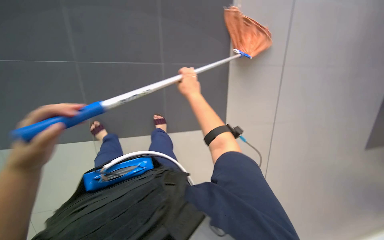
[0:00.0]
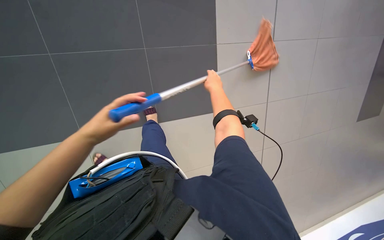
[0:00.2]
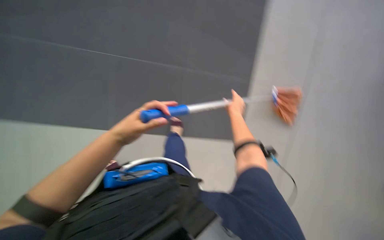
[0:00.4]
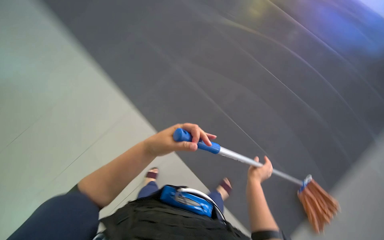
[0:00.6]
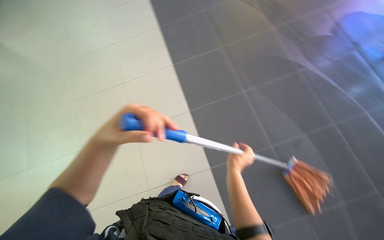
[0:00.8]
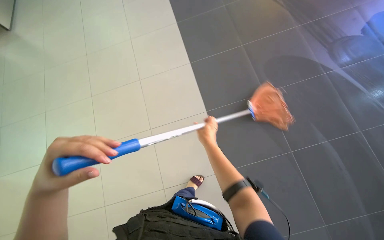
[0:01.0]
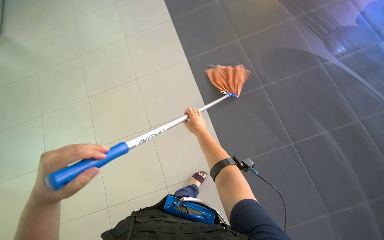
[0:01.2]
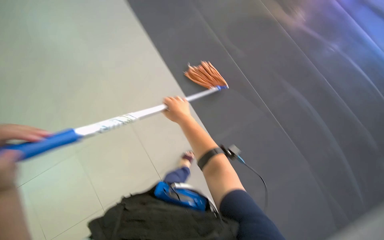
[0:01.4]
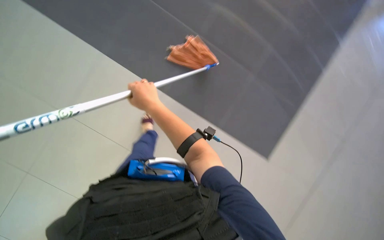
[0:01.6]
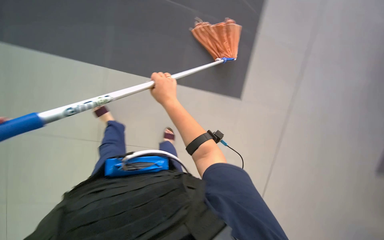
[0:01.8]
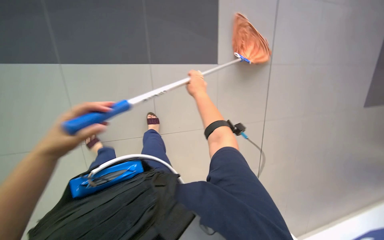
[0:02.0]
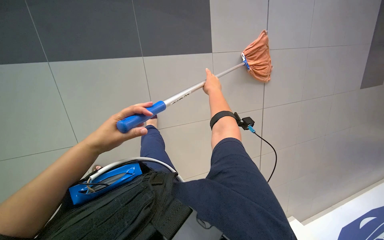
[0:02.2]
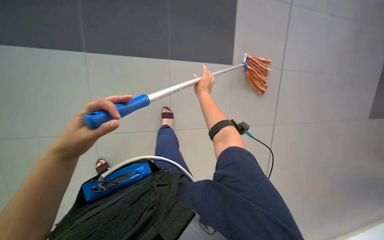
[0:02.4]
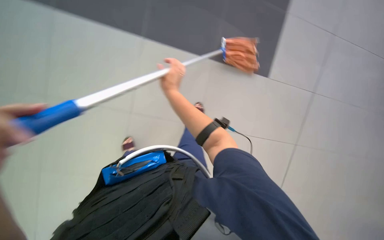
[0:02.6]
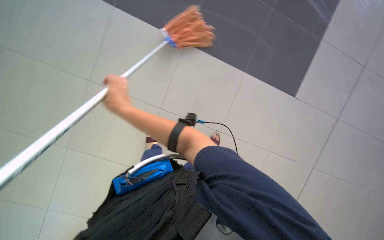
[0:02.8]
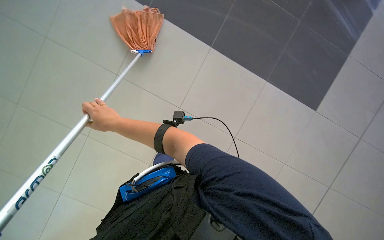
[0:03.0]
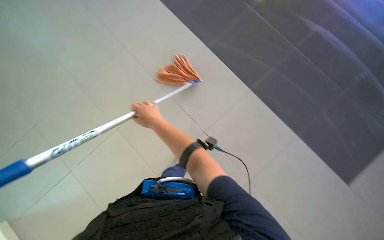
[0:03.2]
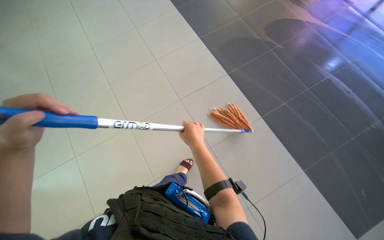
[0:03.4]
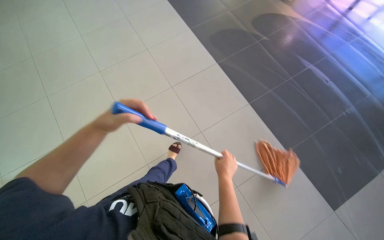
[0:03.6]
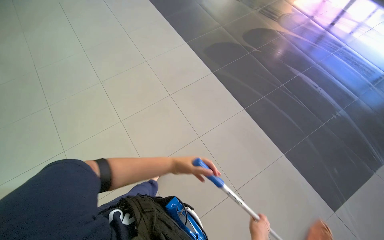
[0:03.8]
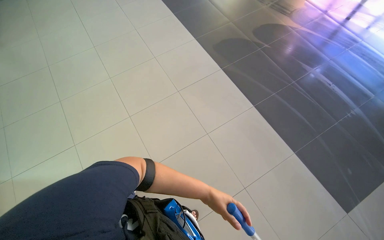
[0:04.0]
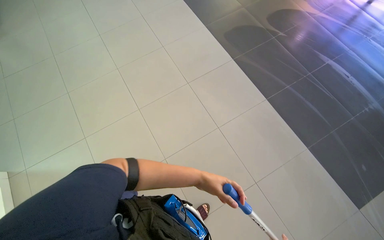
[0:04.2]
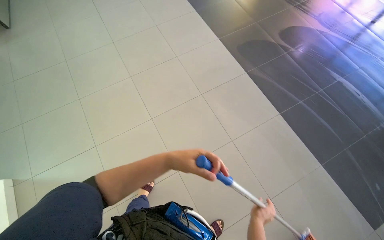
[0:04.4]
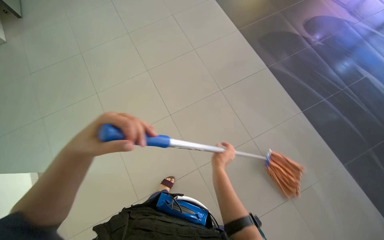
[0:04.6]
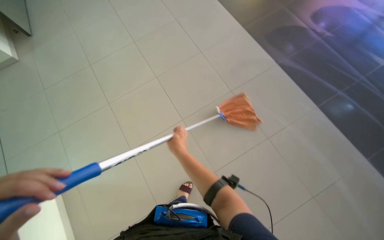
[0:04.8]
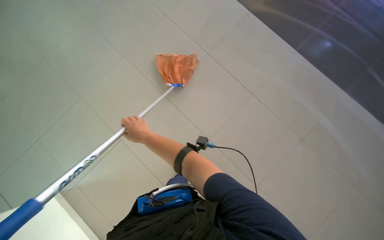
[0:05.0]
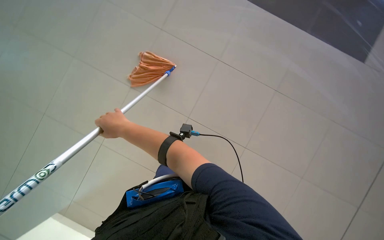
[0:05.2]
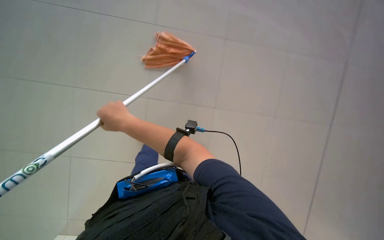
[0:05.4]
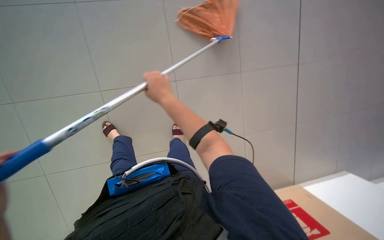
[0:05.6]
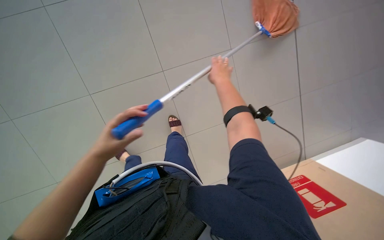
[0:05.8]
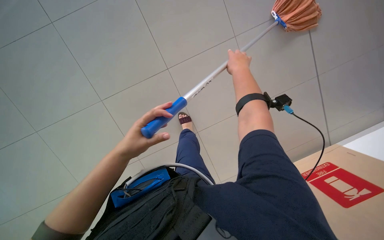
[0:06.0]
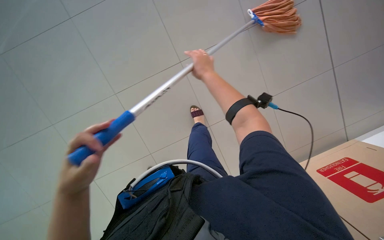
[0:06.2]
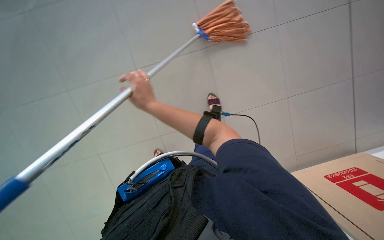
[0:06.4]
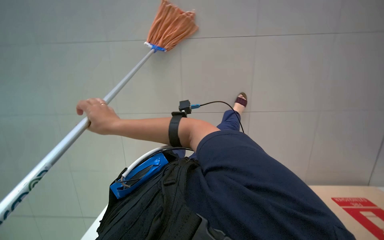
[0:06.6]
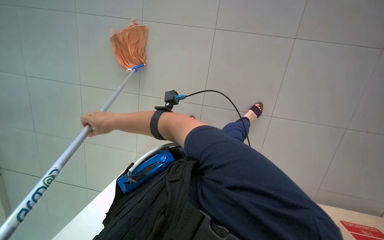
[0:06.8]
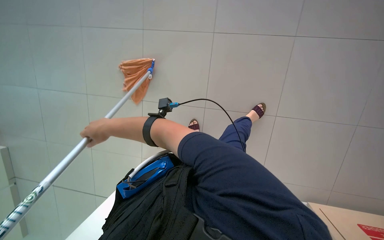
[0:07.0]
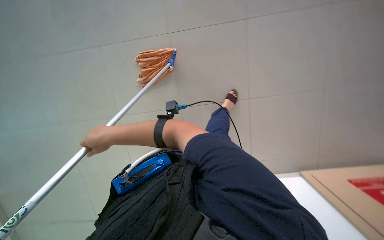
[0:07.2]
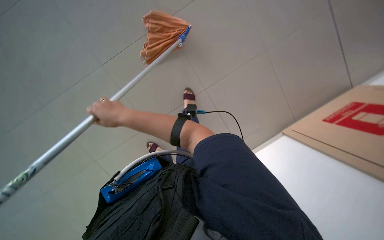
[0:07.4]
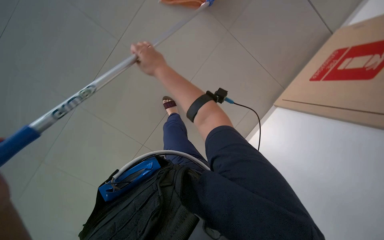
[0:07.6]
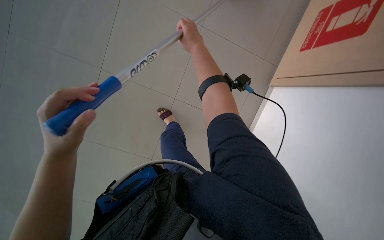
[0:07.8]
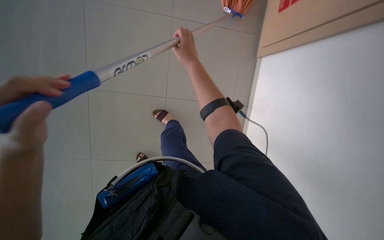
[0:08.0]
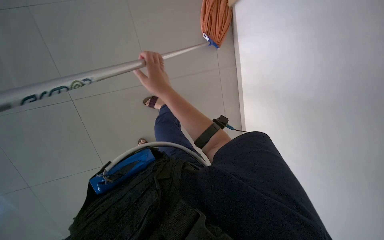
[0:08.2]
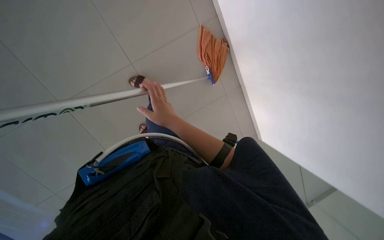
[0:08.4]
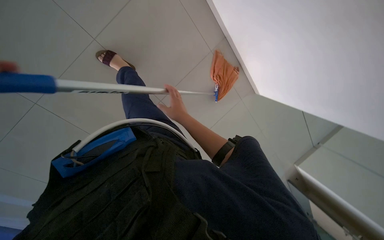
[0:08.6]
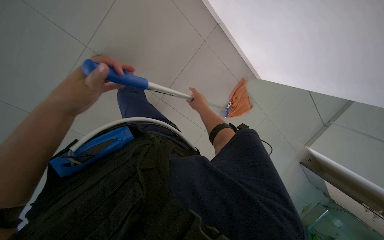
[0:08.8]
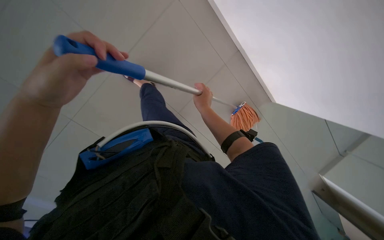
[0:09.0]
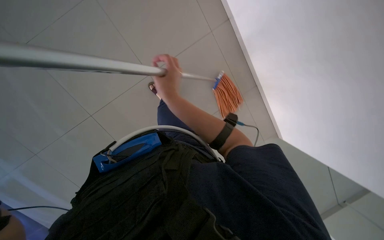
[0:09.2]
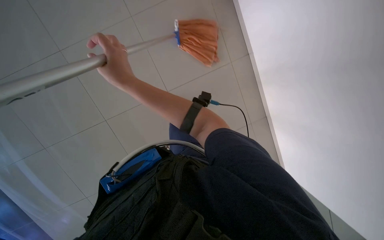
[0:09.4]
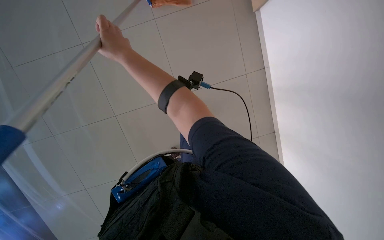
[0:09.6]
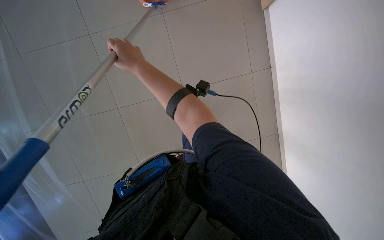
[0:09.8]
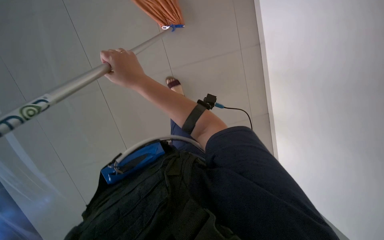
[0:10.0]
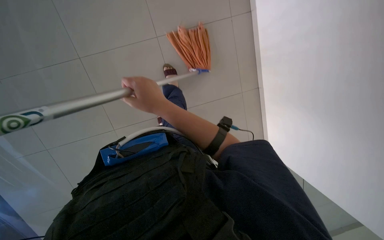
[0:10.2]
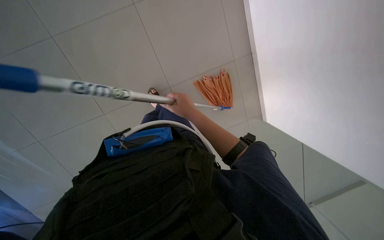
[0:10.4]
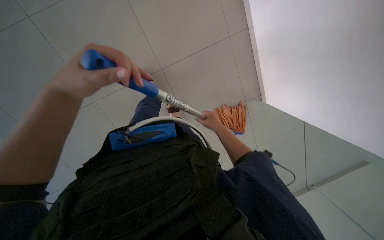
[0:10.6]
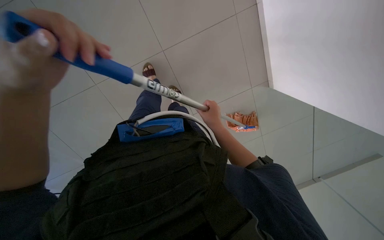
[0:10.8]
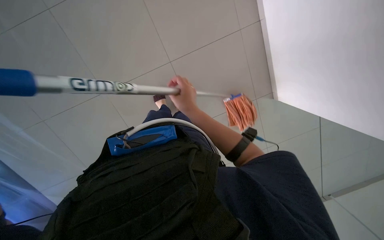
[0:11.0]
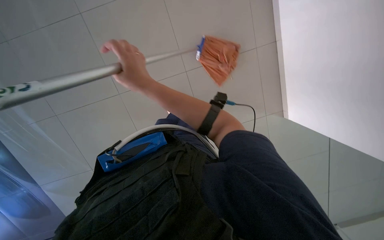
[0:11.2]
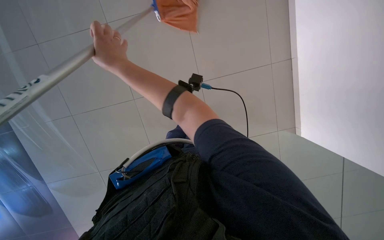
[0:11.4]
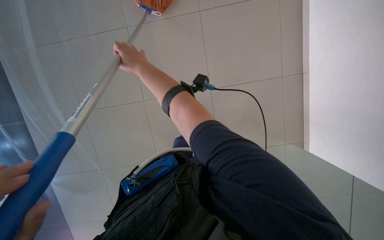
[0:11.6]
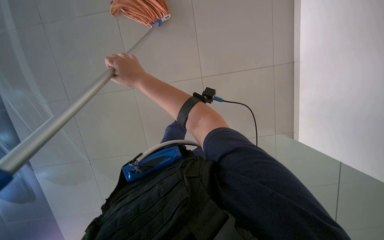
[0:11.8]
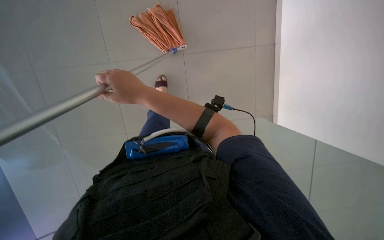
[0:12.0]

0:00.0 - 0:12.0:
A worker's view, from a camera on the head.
Job: mopping floor.
The whole recording: Mopping the floor. The worker mops the floor with a mop, wrings it in the bucket, and changes the mop head.
0:00.0 - 0:01.6: The right hand shifts roughly 10 cm to the left, and goes down the picture and returns, approximately 30 cm each way.
0:01.6 - 0:03.0: The right hand shifts approximately 20 cm to the left.
0:03.0 - 0:04.4: The camera travels roughly 70 cm. The head rotates approximately 30 degrees to the left.
0:04.4 - 0:06.0: The wearer looks about 20 degrees further downward. The right hand goes approximately 50 cm to the left and up the picture.
0:06.0 - 0:07.6: Everything in view rotates about 30 degrees counterclockwise.
0:07.6 - 0:09.0: The wearer looks about 15 degrees further downward. The right hand heads farther from the camera, down the picture and to the right, covering roughly 30 cm.
0:09.0 - 0:10.4: The view swings some 25 degrees to the left. The view tips upward by approximately 15 degrees. The right hand travels to the left and back again, about 30 cm each way.
0:10.4 - 0:12.0: The right hand moves to the left, nearer to the camera and up the picture, roughly 20 cm.

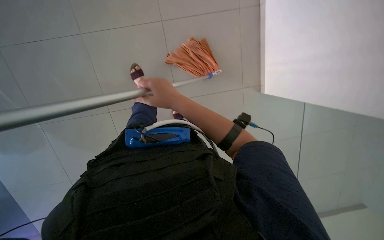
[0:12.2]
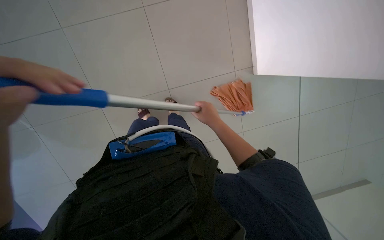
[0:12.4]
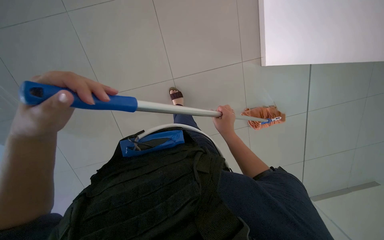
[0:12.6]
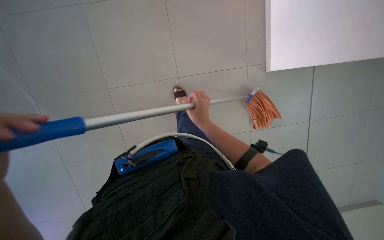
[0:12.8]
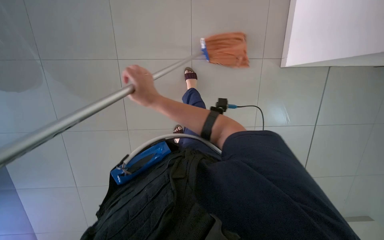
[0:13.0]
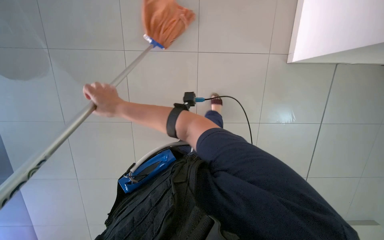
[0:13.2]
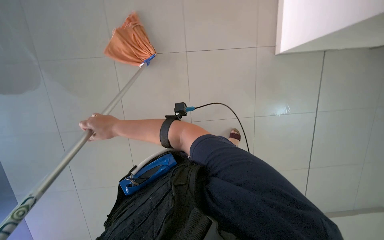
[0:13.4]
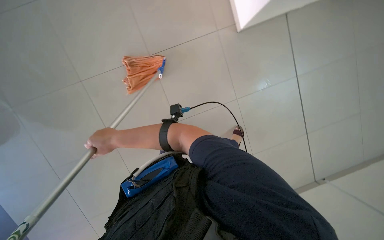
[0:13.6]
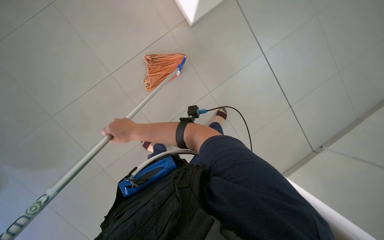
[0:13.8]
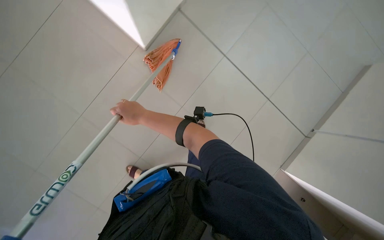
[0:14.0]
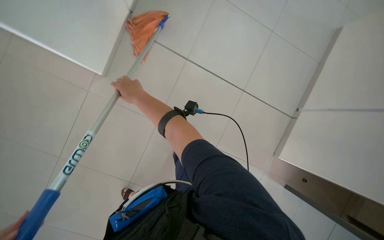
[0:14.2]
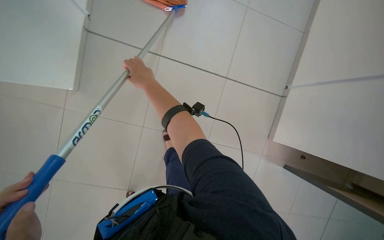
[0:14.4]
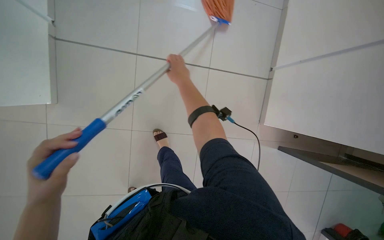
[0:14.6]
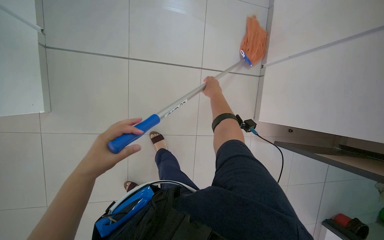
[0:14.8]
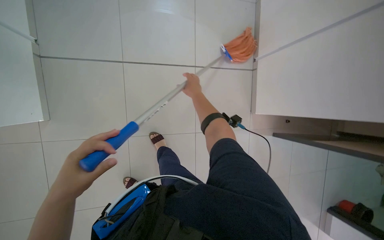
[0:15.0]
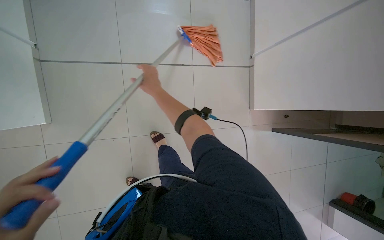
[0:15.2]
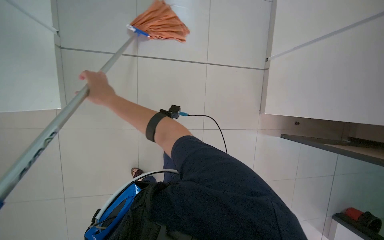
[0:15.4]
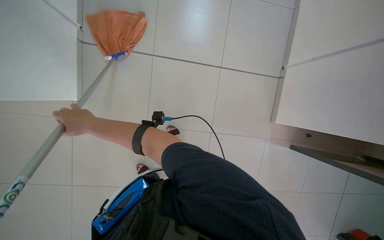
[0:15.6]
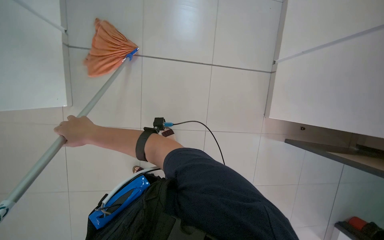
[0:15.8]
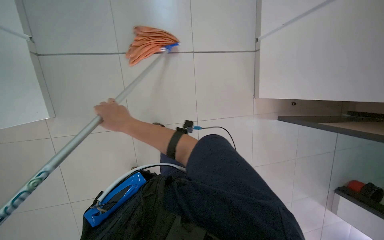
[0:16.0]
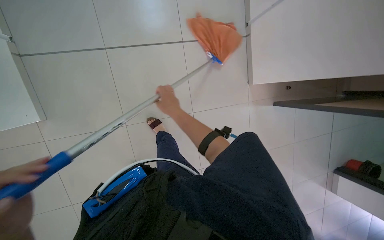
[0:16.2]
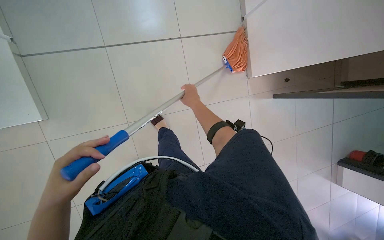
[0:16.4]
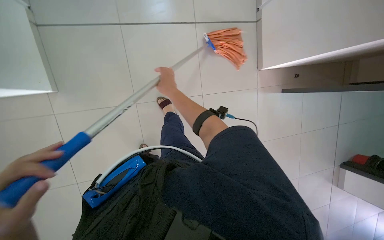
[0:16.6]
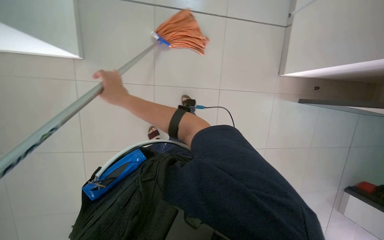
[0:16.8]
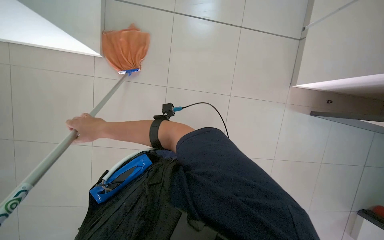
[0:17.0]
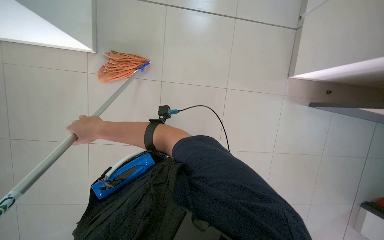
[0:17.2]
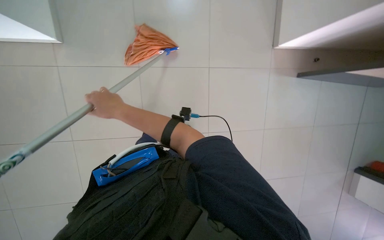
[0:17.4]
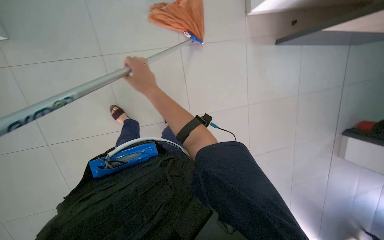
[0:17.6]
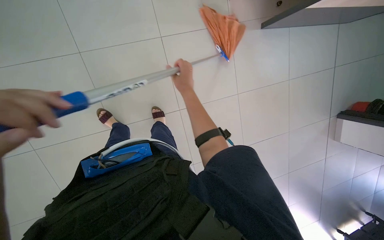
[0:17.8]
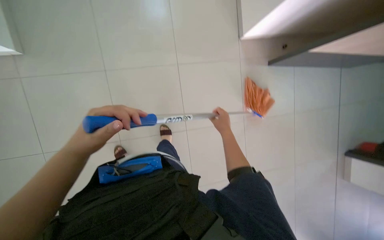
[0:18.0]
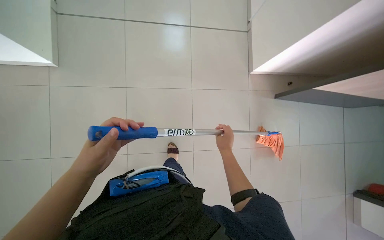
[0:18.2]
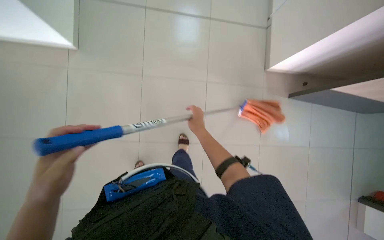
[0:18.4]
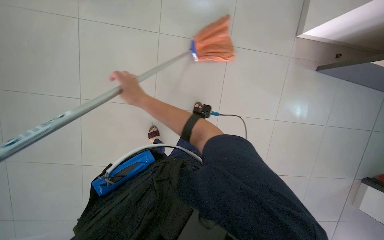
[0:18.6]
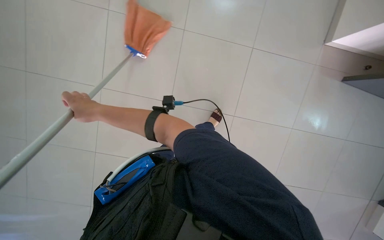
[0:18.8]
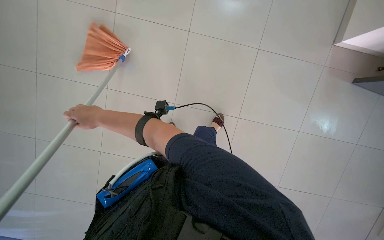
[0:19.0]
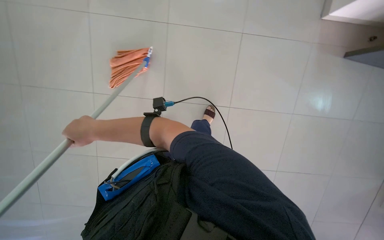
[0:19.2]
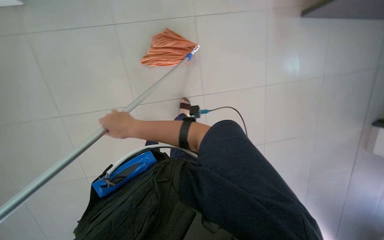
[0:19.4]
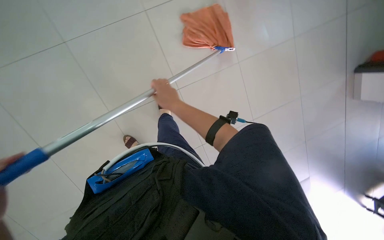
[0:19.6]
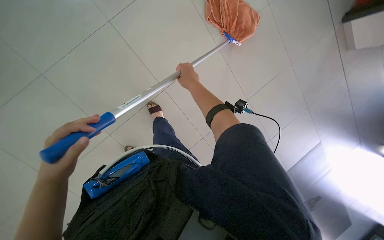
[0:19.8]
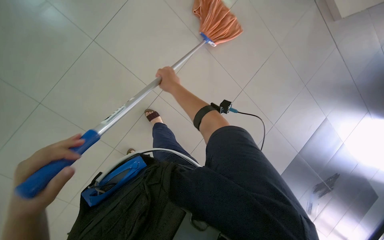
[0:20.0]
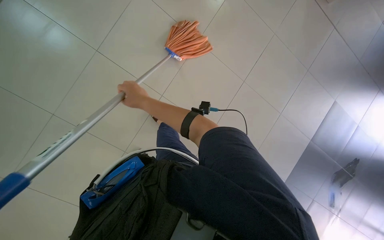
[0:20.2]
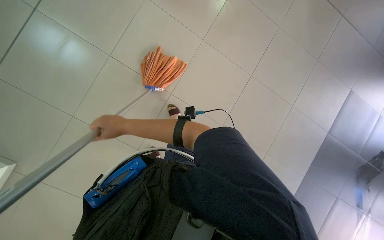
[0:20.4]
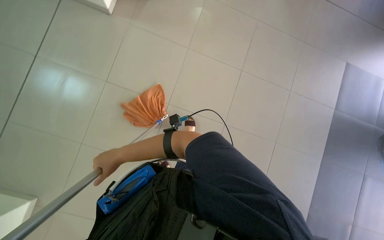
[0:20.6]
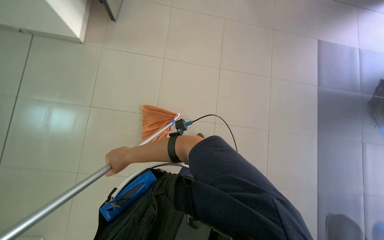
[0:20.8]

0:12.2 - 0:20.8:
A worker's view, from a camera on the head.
Job: mopping floor.
The whole recording: Mopping the floor. The worker mops the floor with a mop, wrings it in the bucket, and changes the mop head.
0:12.2 - 0:13.6: The right hand moves to the left and farther from the camera, approximately 20 cm.
0:13.6 - 0:15.0: The right hand goes some 35 cm to the right.
0:15.0 - 0:16.6: The right hand goes left and right, roughly 30 cm each way, reversing 2 times.
0:16.6 - 0:18.0: The view tilts some 15 degrees upward. The scene rotates clockwise by some 35 degrees.
0:18.0 - 0:19.4: The right hand is displaced to the left and nearer to the camera by roughly 35 cm.
0:19.4 - 0:20.8: Everything in view rotates roughly 30 degrees counterclockwise.
